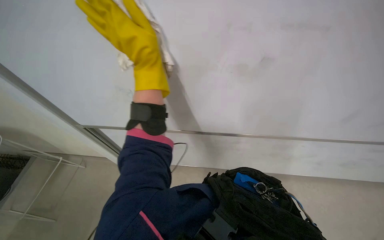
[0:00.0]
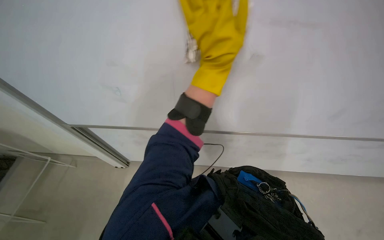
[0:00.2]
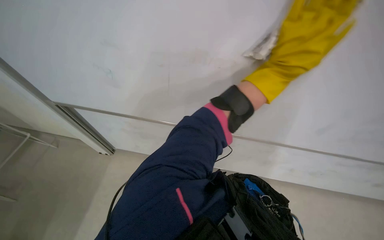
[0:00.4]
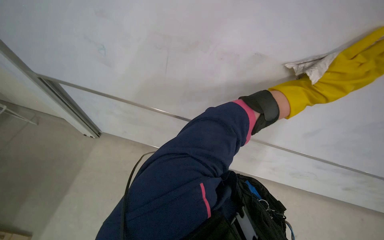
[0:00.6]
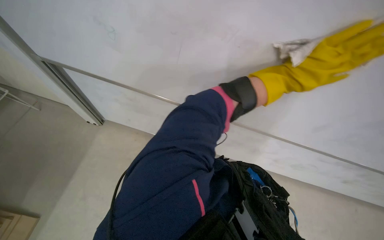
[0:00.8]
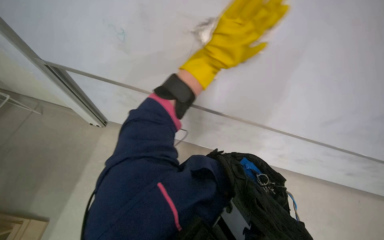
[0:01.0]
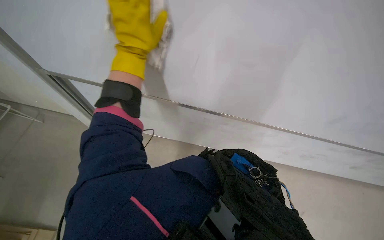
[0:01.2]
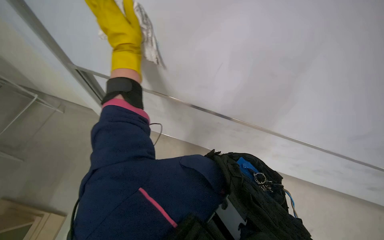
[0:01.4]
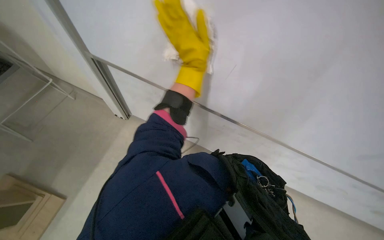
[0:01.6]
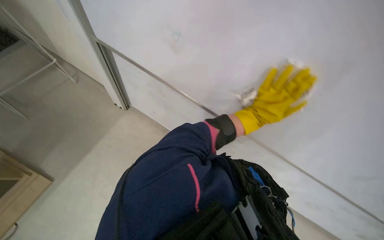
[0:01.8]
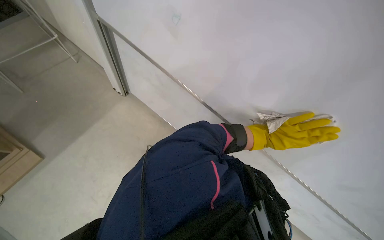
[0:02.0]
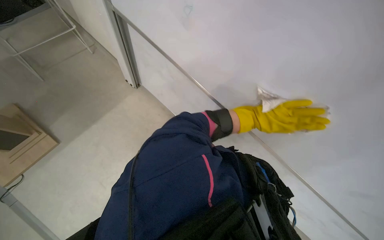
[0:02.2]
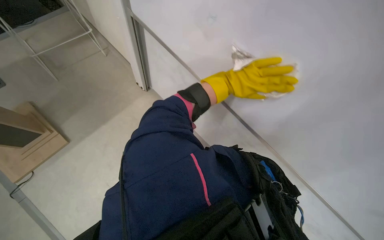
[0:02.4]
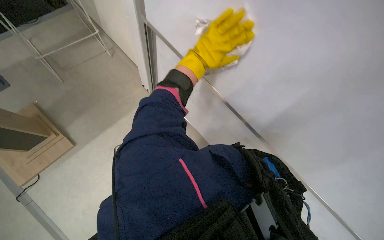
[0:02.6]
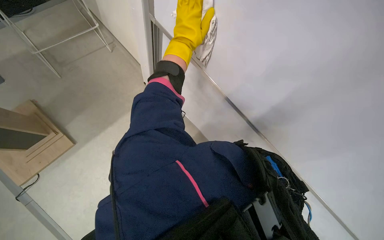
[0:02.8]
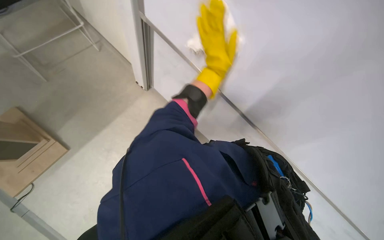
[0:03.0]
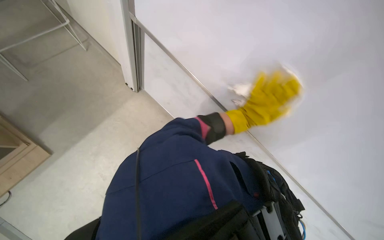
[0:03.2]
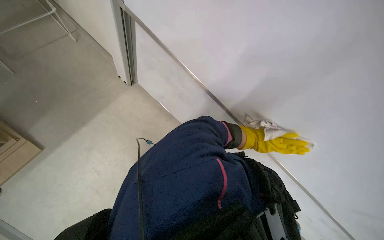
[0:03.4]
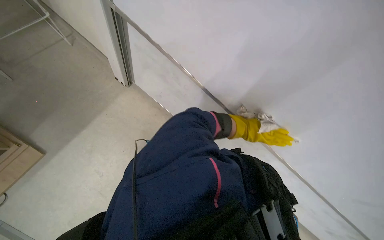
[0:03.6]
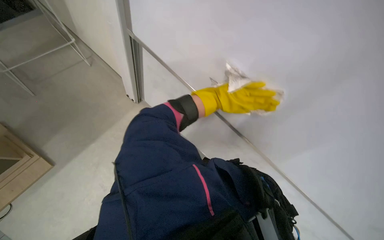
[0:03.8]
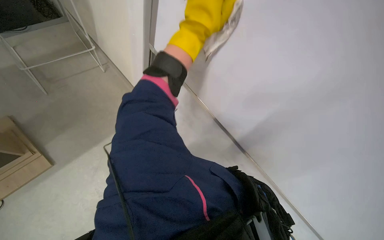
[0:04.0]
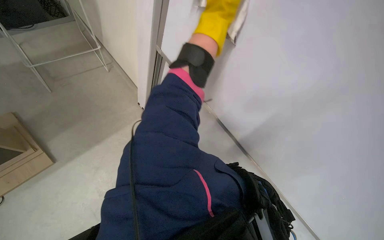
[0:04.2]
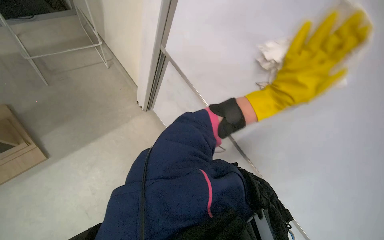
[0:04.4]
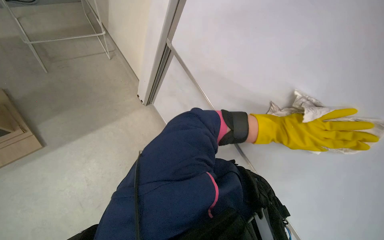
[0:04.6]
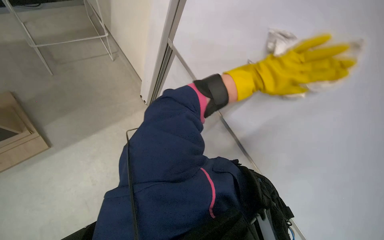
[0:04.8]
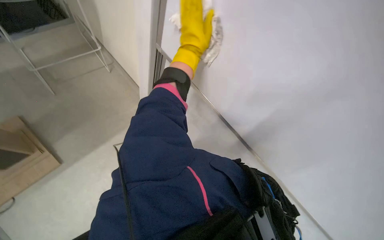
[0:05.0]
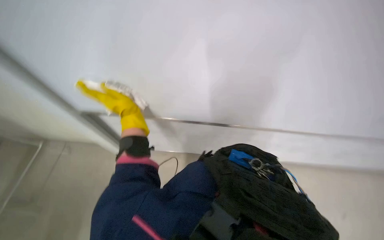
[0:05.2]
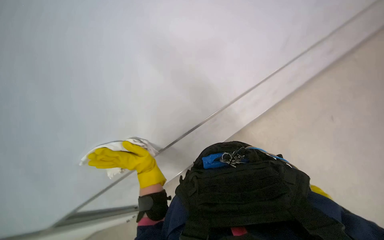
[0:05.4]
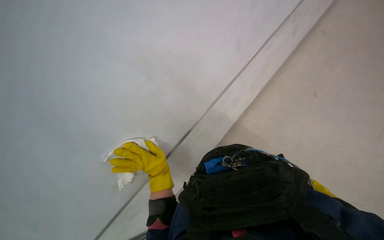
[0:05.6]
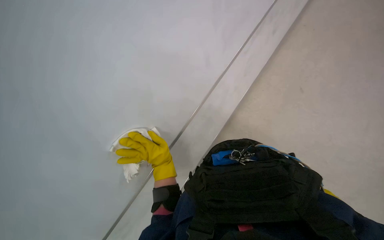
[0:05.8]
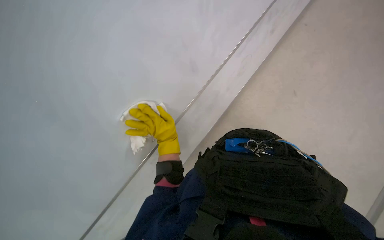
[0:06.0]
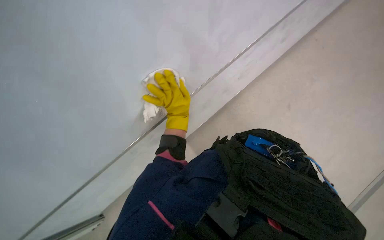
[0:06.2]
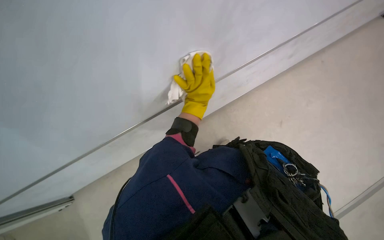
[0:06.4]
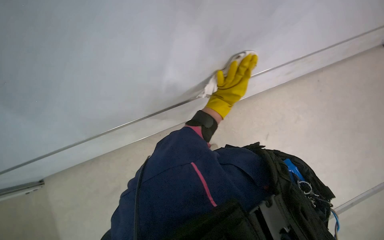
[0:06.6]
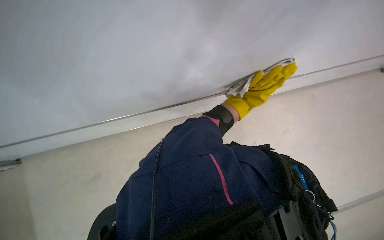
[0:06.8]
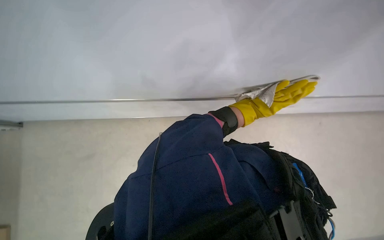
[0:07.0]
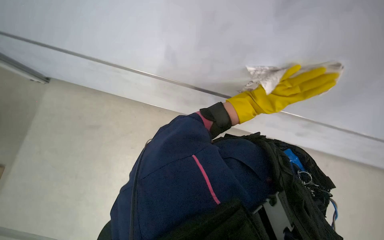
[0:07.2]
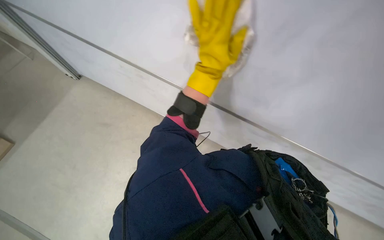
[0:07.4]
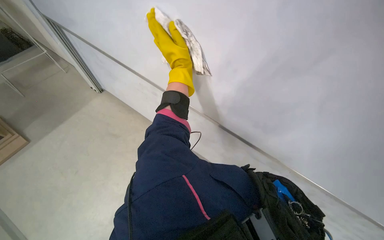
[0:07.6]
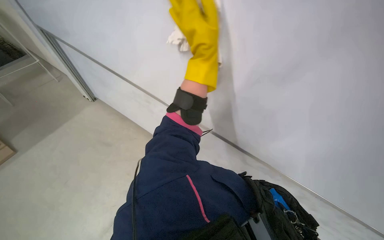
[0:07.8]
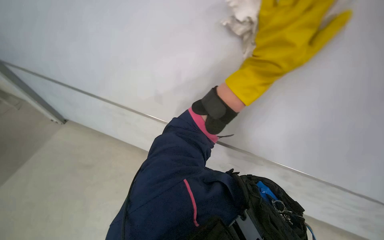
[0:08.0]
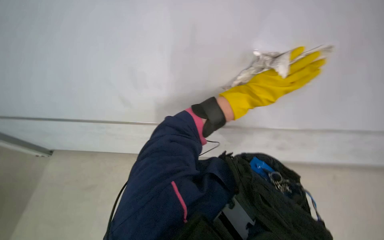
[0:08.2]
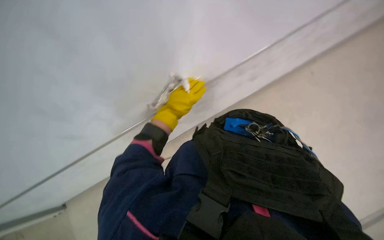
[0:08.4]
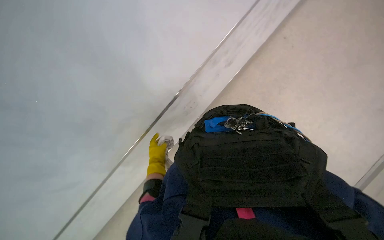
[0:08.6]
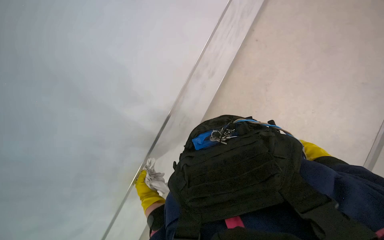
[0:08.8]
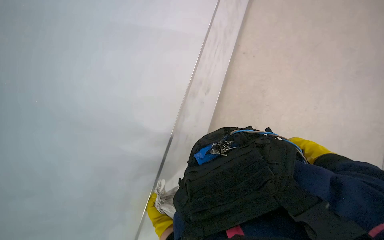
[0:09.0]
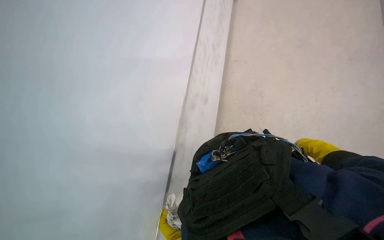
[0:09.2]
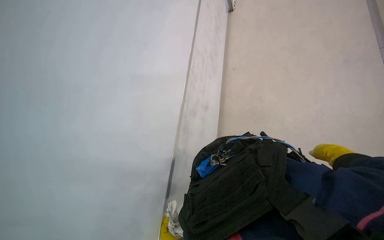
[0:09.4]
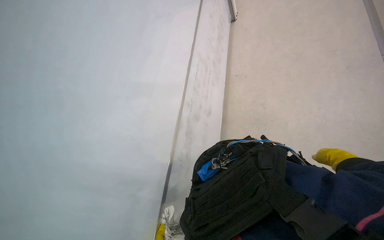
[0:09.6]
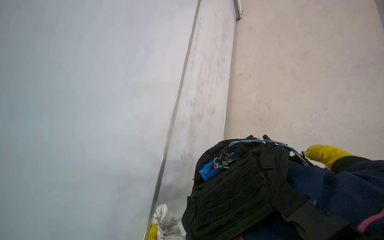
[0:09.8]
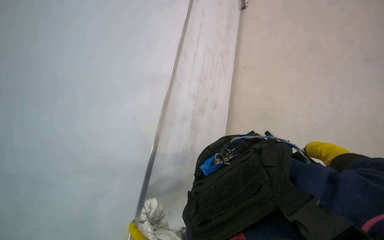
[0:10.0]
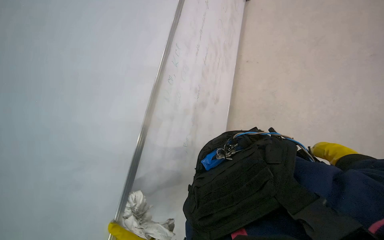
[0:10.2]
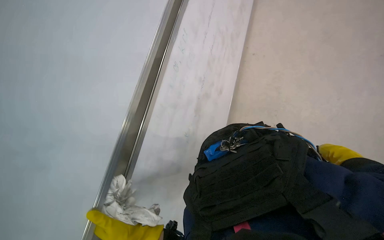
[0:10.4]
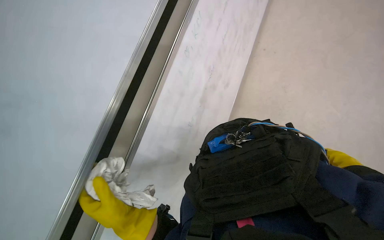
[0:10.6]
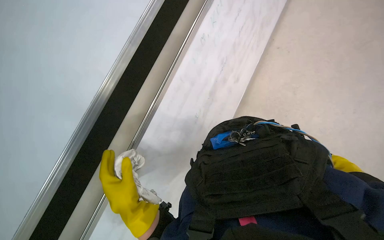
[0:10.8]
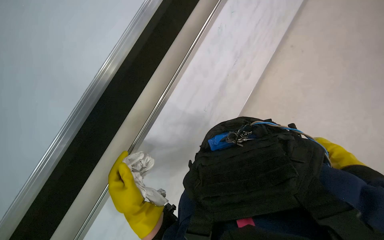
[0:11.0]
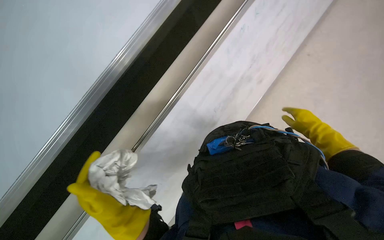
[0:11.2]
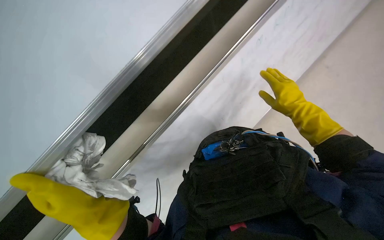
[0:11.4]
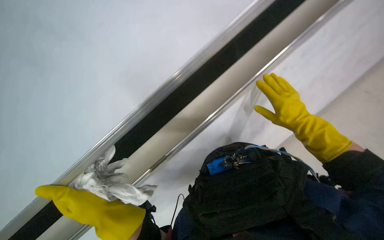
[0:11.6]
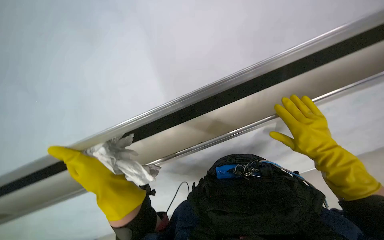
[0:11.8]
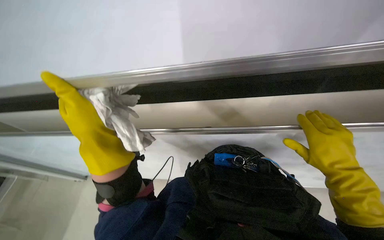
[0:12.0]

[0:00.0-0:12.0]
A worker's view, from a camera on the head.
Job: wiping surfaces.
The whole recording: Wiping a large whiteboard. The worker wipes a large whiteboard with a cloth.
0:00.0 to 0:01.6: The camera pitches downward, by approximately 15 degrees. The left hand goes left and right, some 50 cm each way, reversing 2 times.
0:06.0 to 0:07.6: The scene rotates clockwise by roughly 45 degrees.
0:07.6 to 0:09.0: The scene turns about 50 degrees counterclockwise in the picture.
0:10.4 to 0:12.0: The scene rotates clockwise by some 40 degrees.

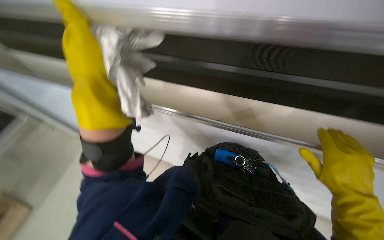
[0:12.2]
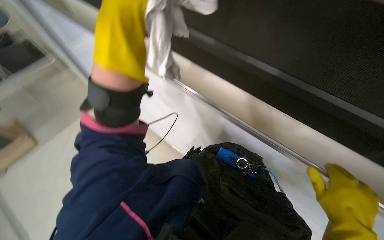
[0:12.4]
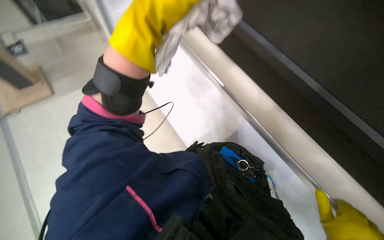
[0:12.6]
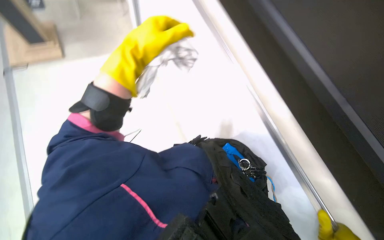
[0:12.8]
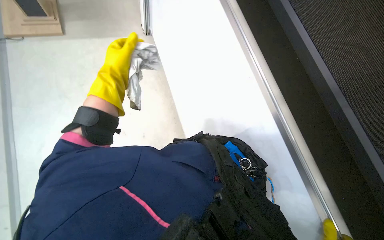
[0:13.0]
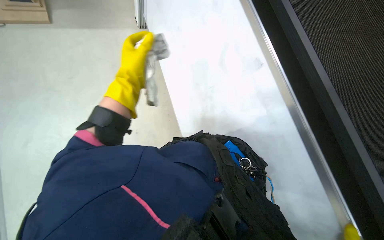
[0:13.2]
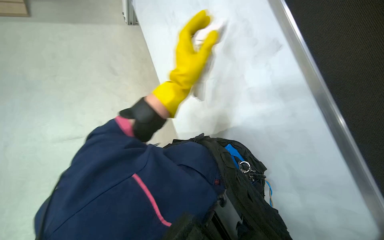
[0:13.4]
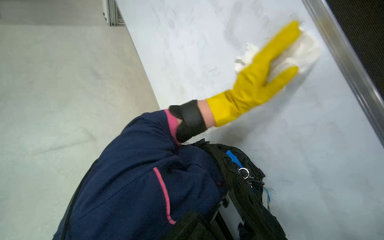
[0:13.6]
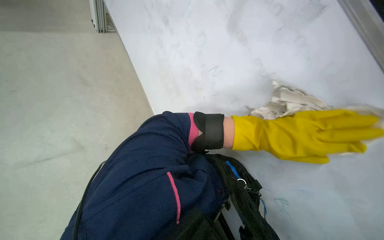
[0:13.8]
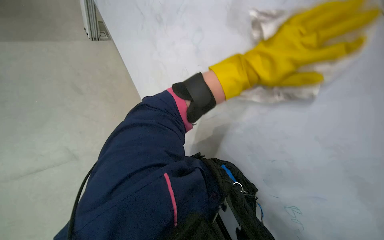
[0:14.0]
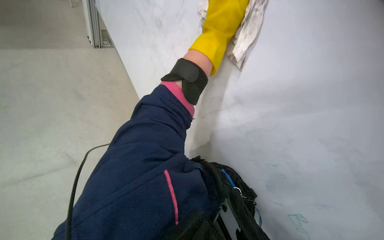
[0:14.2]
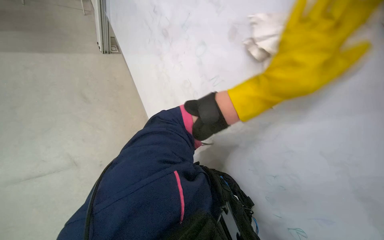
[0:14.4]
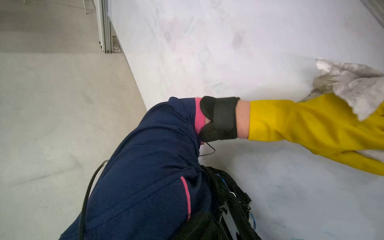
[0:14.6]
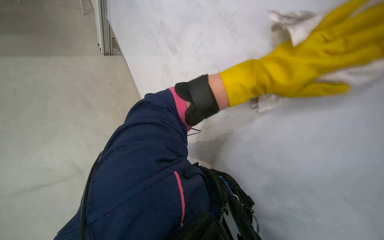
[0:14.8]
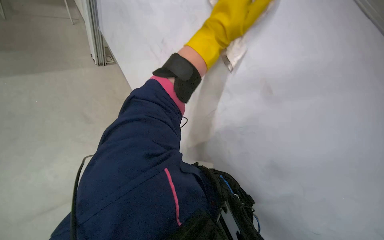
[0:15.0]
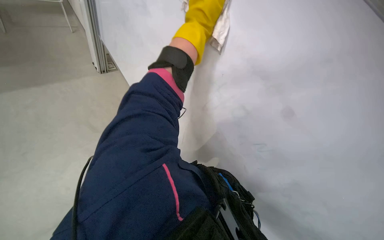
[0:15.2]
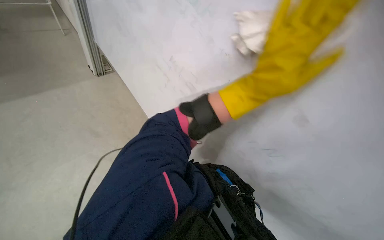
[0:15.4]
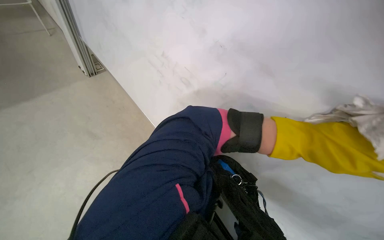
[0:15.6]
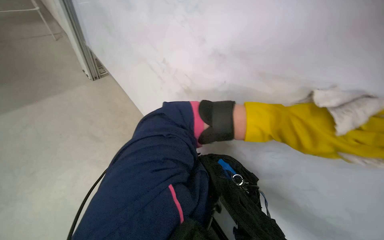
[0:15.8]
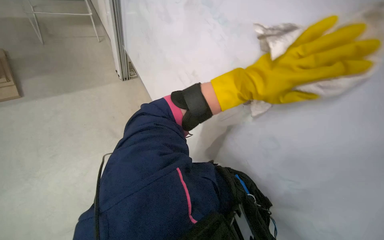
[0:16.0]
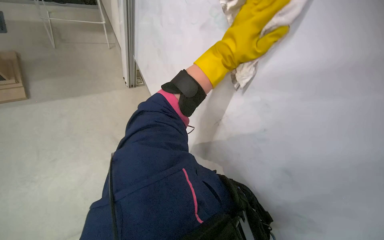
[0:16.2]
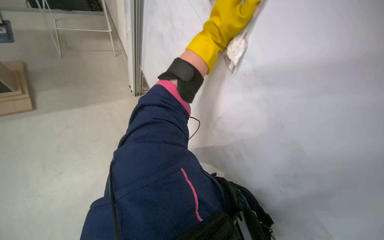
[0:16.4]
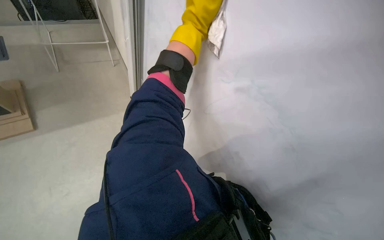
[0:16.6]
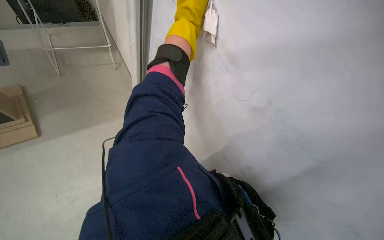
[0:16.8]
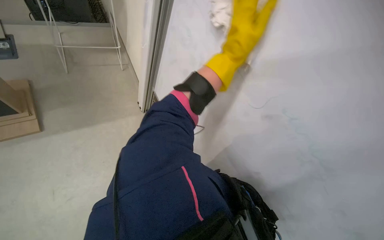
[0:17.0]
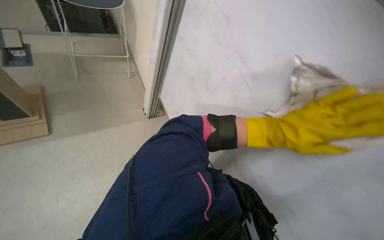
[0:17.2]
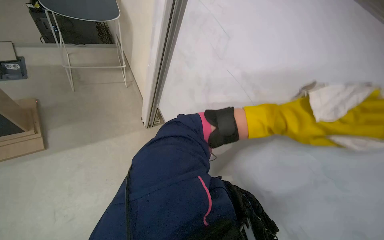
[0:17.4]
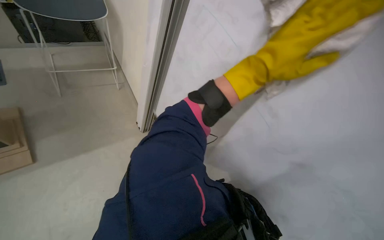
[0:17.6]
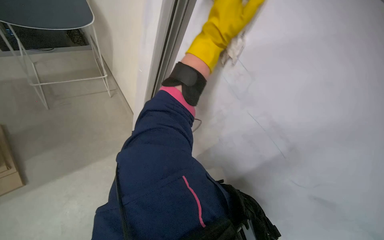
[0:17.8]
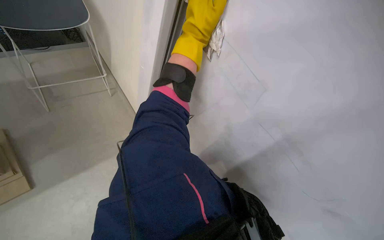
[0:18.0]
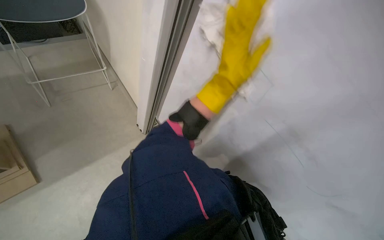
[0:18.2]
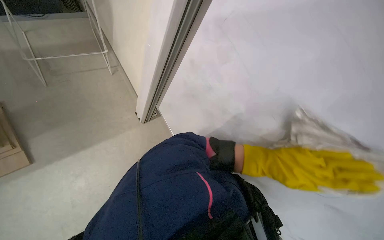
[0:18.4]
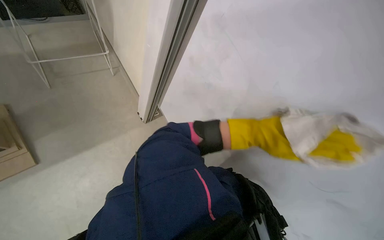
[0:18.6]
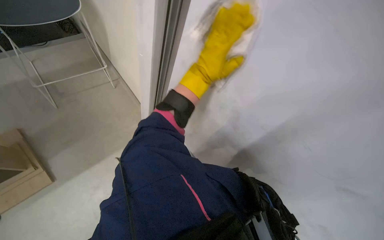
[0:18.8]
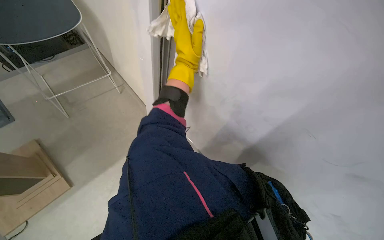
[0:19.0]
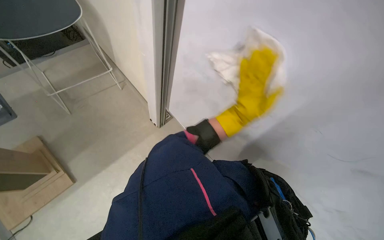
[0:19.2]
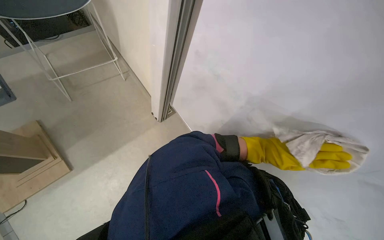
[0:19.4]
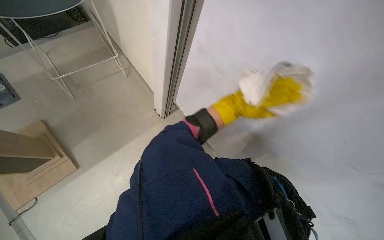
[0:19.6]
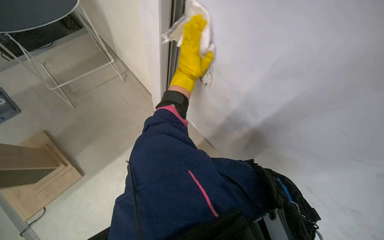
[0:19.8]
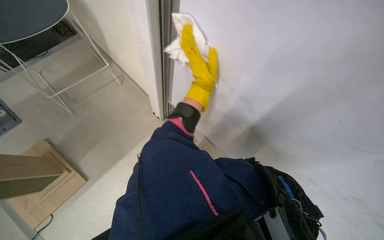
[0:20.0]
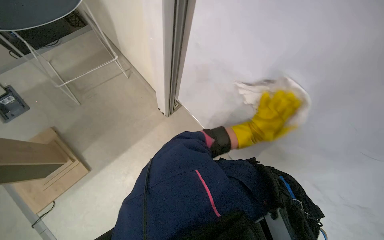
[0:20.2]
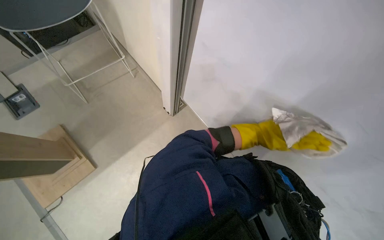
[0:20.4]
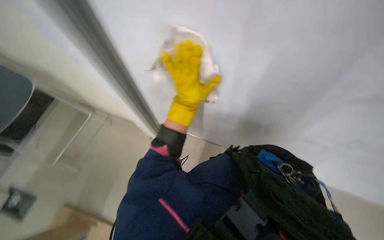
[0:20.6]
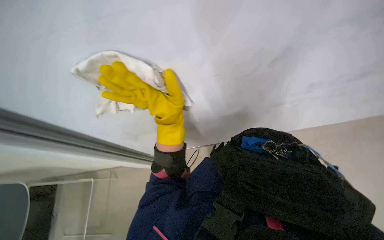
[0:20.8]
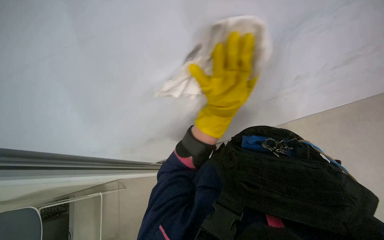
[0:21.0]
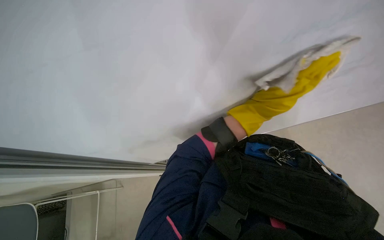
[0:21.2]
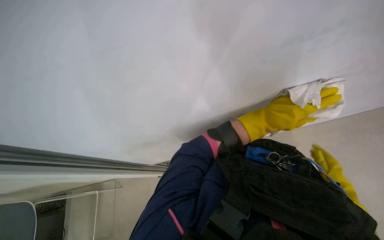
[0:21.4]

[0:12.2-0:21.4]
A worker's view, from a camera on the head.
Job: wiping surfaces.
The whole recording: Wiping a large whiteboard. The worker wipes a large whiteboard with a cloth.
0:12.2 to 0:13.8: The left hand is displaced to the right and farther from the camera by some 60 cm.
0:13.8 to 0:15.2: The left hand goes left and right, approximately 50 cm each way, reversing 2 times.
0:19.8 to 0:21.4: The scene rotates counterclockwise by approximately 45 degrees.
